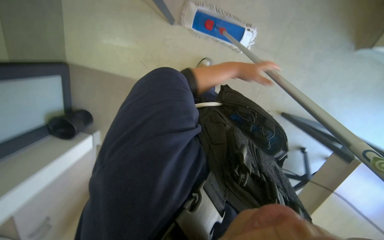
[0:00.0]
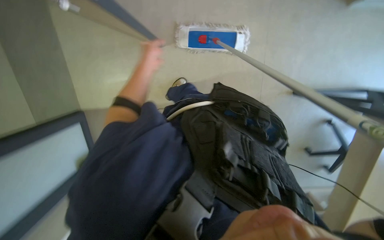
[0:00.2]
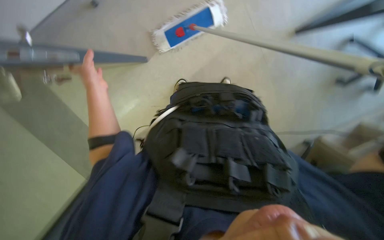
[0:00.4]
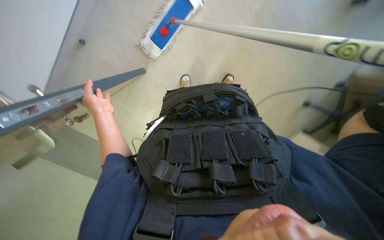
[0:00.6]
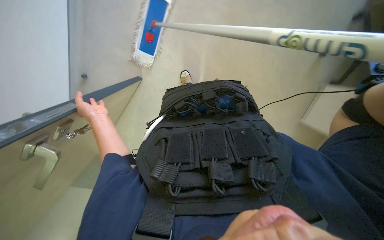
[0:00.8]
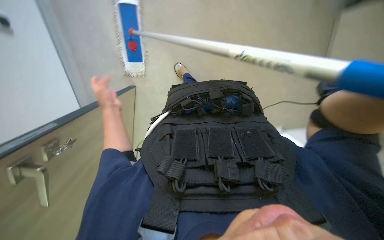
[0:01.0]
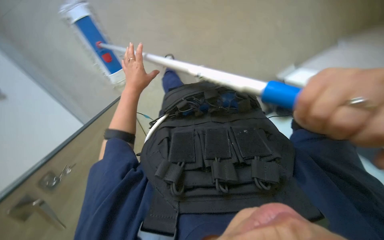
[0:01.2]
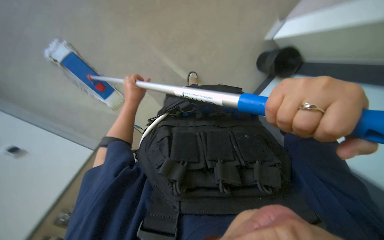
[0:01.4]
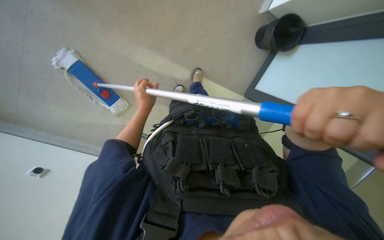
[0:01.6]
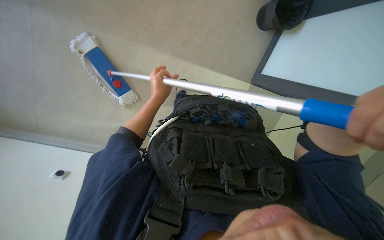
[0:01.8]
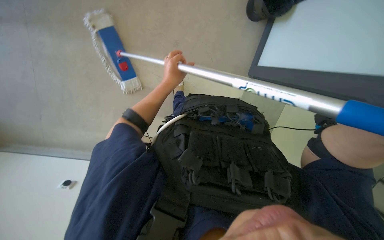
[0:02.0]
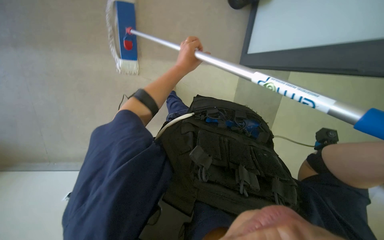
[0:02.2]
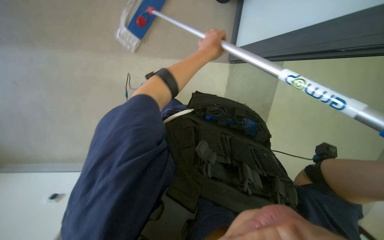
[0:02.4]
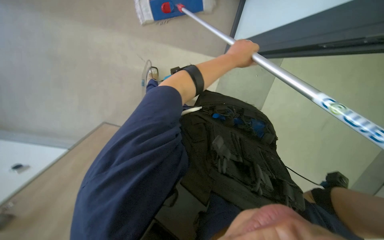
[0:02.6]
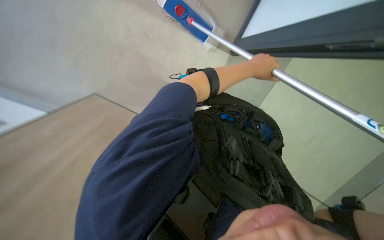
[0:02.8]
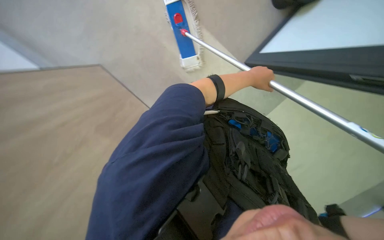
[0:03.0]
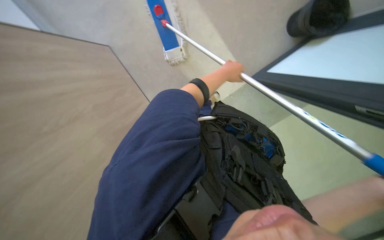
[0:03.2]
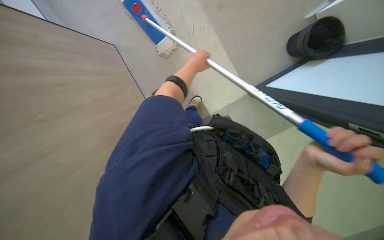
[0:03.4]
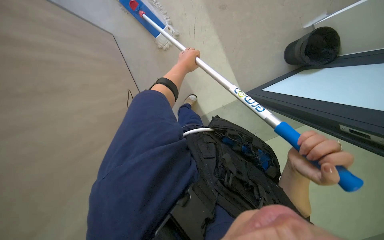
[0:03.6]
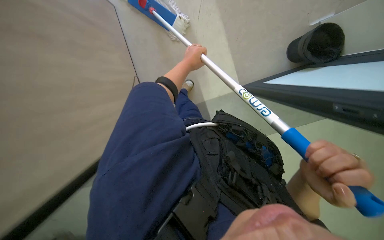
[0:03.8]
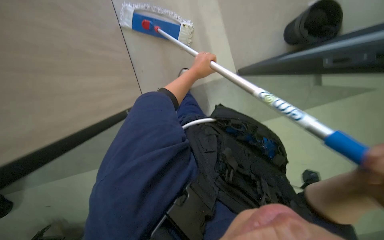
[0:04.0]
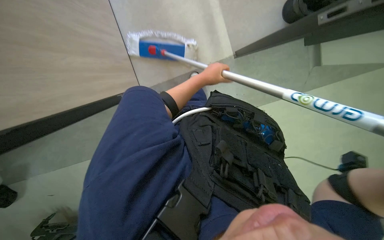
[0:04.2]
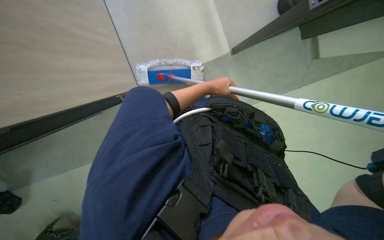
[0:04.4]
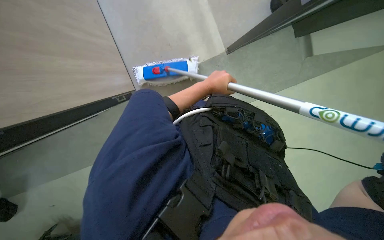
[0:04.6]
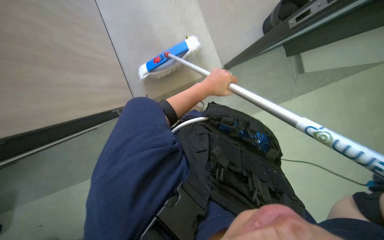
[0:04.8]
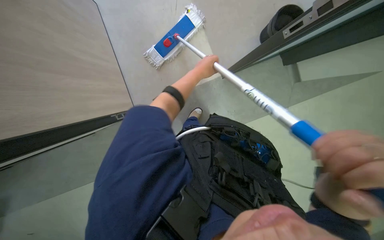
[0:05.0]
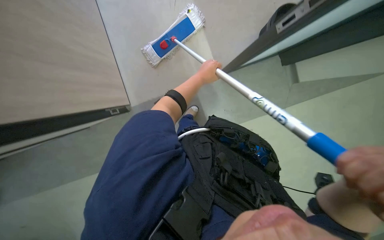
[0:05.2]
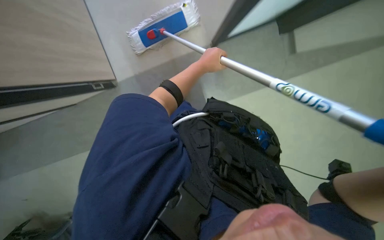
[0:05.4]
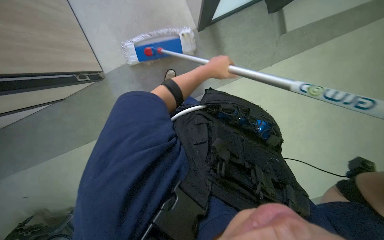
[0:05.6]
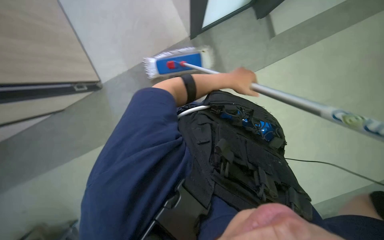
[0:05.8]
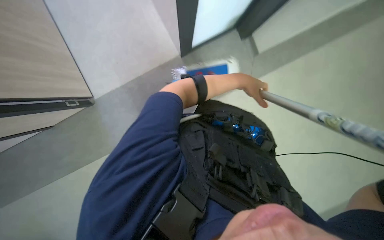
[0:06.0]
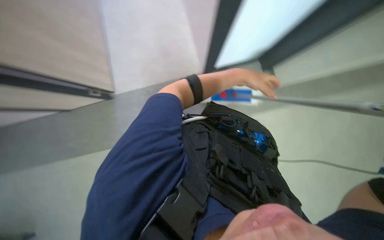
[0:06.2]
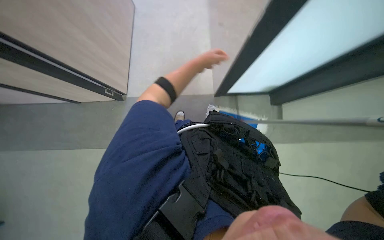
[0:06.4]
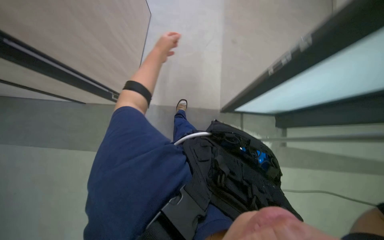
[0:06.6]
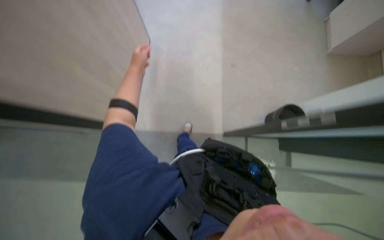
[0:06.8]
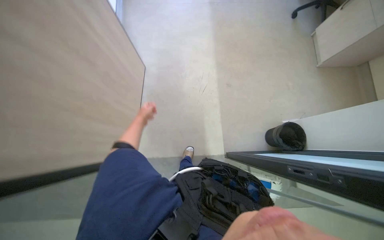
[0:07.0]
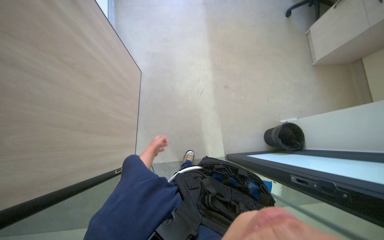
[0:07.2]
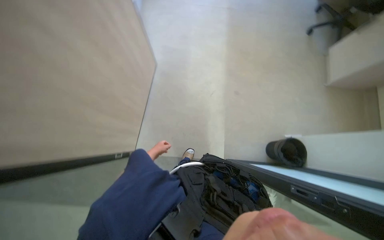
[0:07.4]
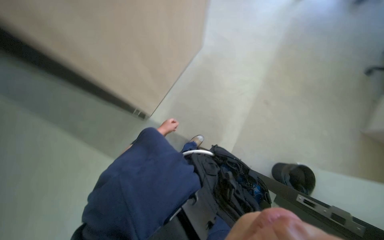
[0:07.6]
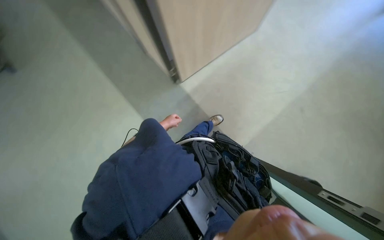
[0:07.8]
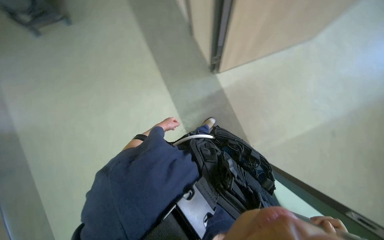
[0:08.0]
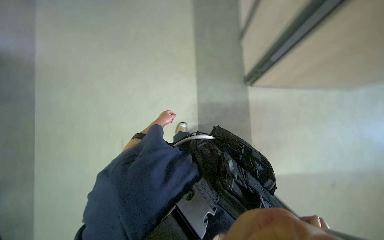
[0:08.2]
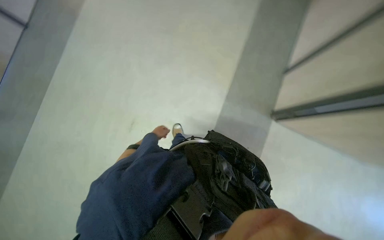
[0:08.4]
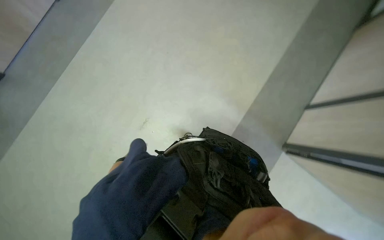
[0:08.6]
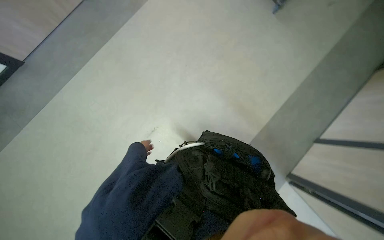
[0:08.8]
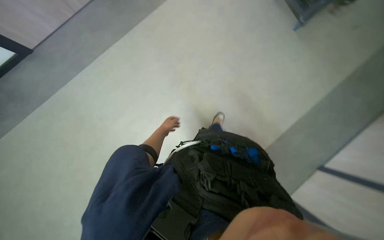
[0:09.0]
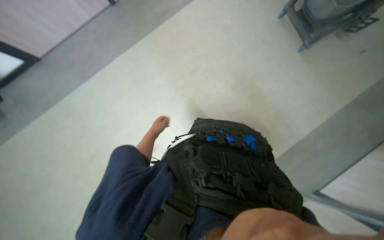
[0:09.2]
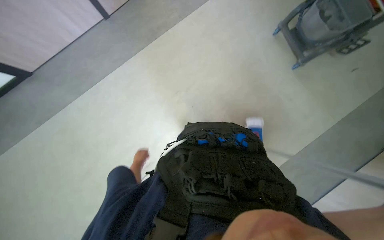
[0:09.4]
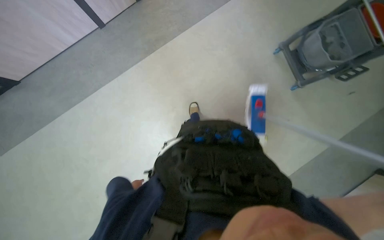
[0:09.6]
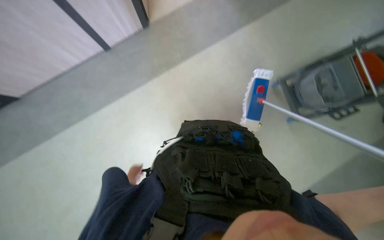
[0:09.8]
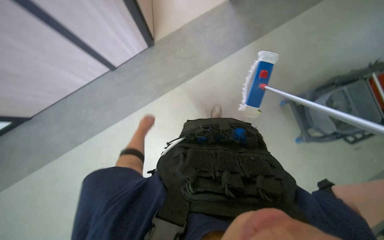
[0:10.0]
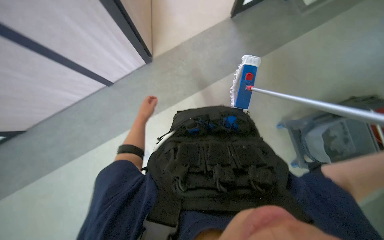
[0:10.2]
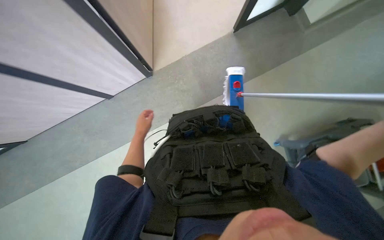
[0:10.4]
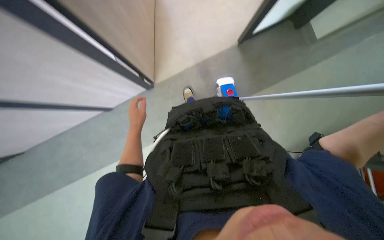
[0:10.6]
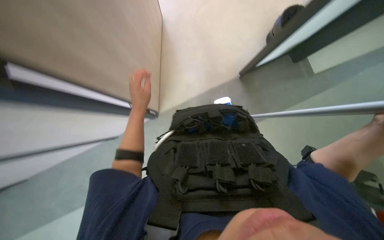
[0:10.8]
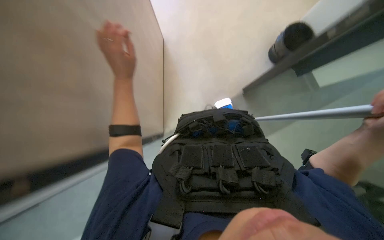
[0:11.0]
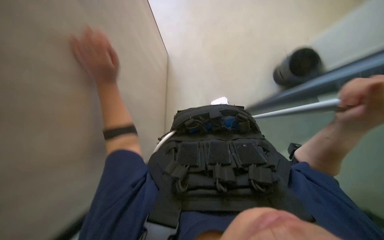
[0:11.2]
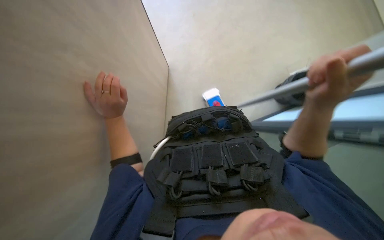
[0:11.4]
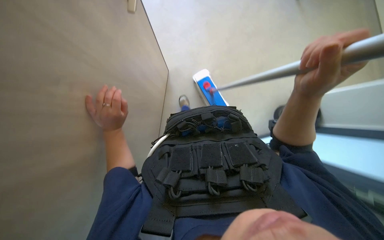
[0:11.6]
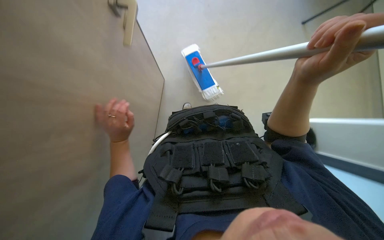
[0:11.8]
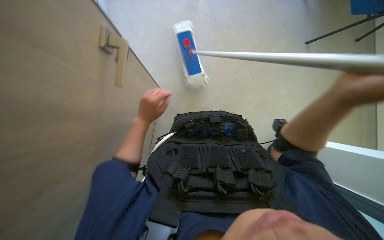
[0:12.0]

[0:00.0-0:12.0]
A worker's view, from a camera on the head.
Job: mopping floor.
The whole recording: Mopping office floor. The worker mops the office floor using a mop and bucket. The worker mops the office floor, periodically wringing and adjusting the mop.
0:00.0 to 0:01.6: The camera sweeps to the left, by about 15 degrees. The scene turns roughly 45 degrees counterclockwise in the picture.
0:01.6 to 0:03.0: Everything in view rotates roughly 35 degrees clockwise.
0:03.0 to 0:04.4: The camera is aimed about 15 degrees further to the right. The left hand is displaced down the picture and to the left by roughly 15 cm.
0:04.4 to 0:06.0: The left hand travels to the right by approximately 20 cm.
0:06.0 to 0:07.6: The view tips upward by about 25 degrees. The left hand moves up and down the picture over approximately 40 cm, changing direction 2 times.
0:09.0 to 0:10.4: The head travels roughly 70 cm. The view tilts roughly 15 degrees upward.

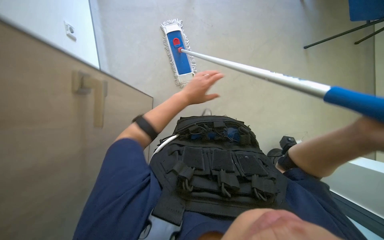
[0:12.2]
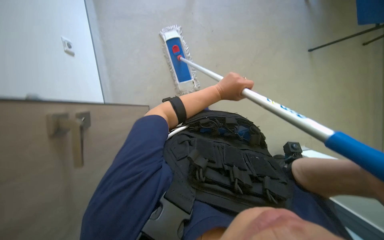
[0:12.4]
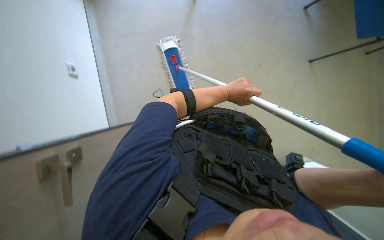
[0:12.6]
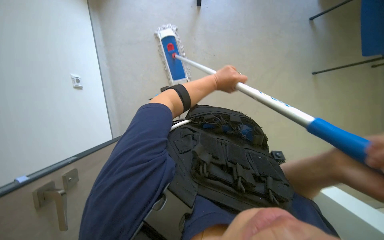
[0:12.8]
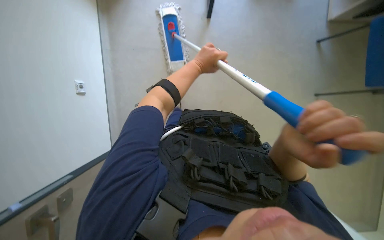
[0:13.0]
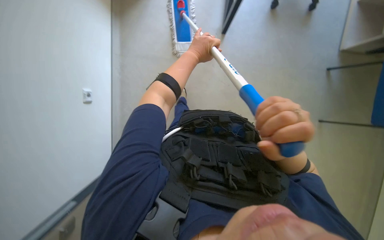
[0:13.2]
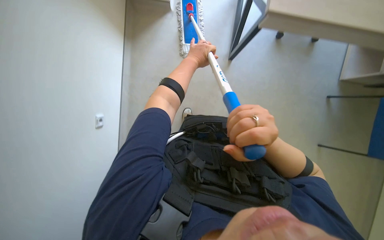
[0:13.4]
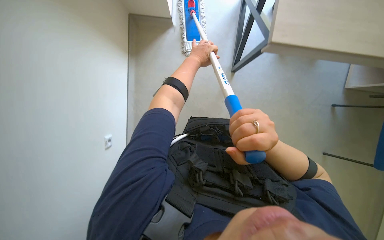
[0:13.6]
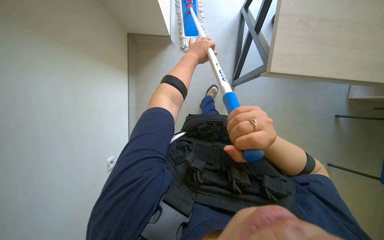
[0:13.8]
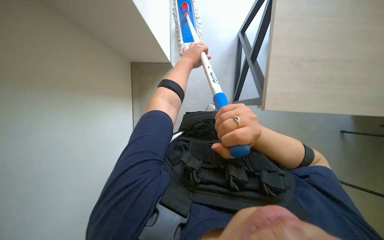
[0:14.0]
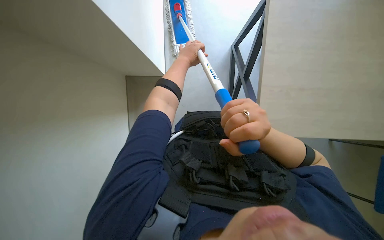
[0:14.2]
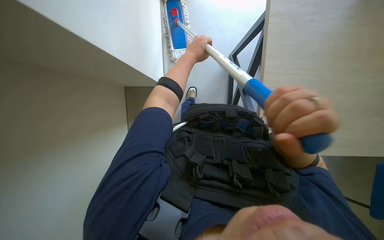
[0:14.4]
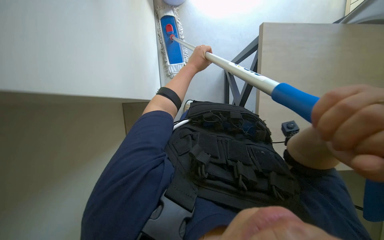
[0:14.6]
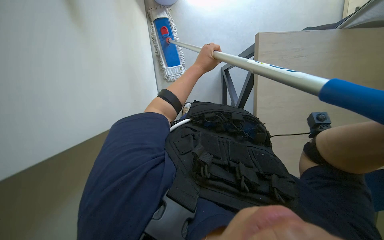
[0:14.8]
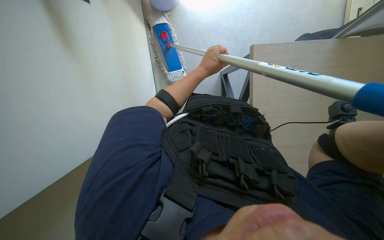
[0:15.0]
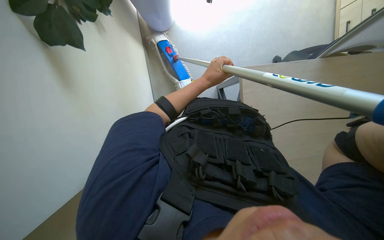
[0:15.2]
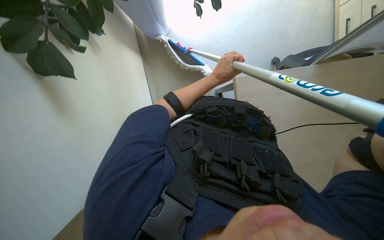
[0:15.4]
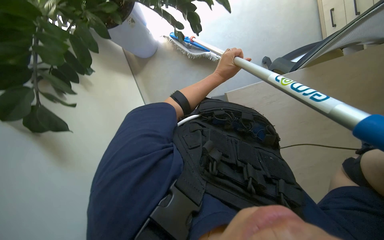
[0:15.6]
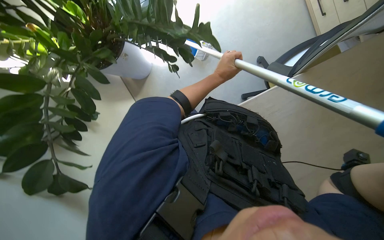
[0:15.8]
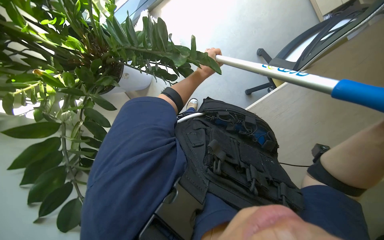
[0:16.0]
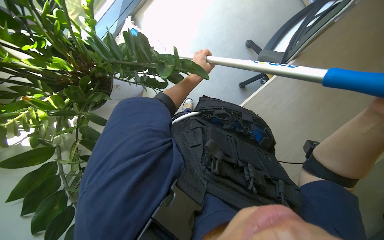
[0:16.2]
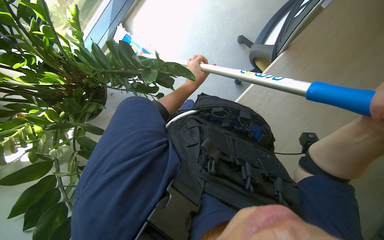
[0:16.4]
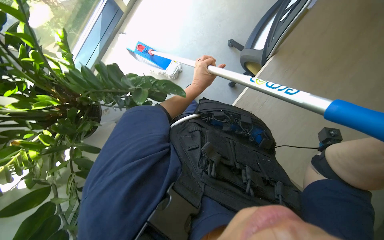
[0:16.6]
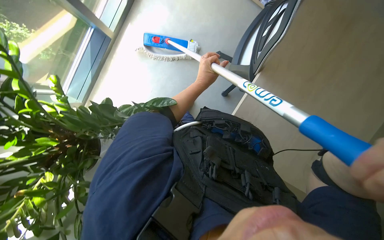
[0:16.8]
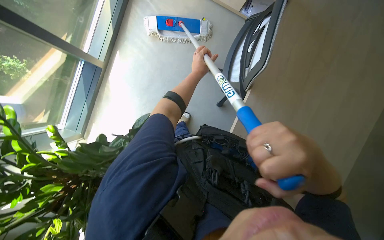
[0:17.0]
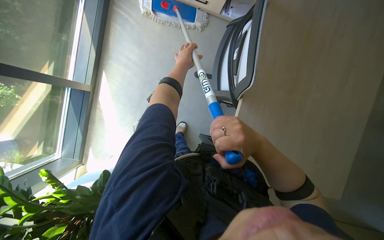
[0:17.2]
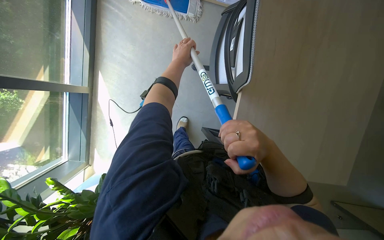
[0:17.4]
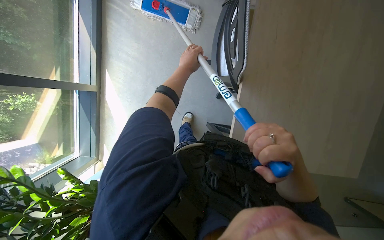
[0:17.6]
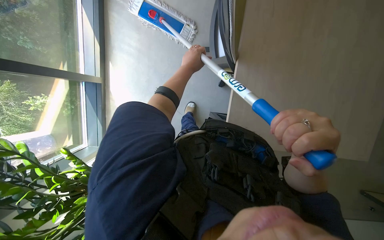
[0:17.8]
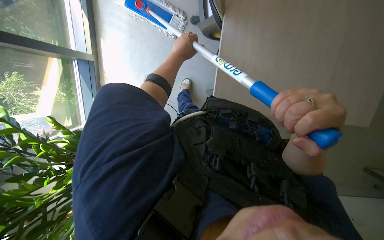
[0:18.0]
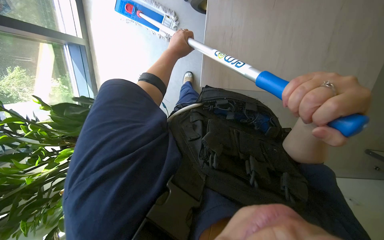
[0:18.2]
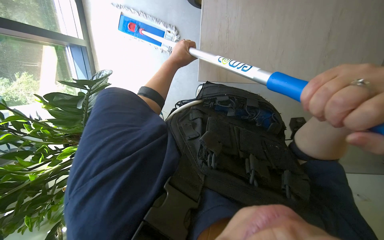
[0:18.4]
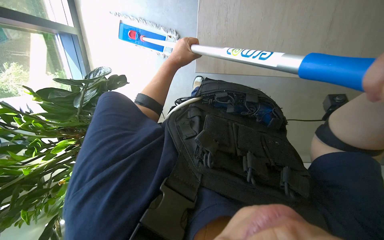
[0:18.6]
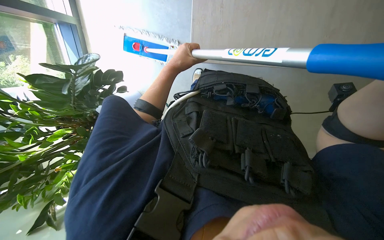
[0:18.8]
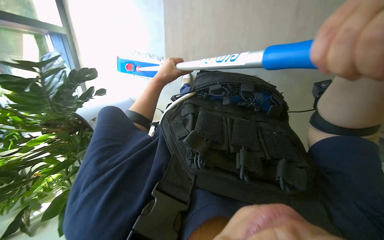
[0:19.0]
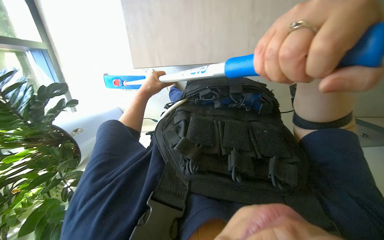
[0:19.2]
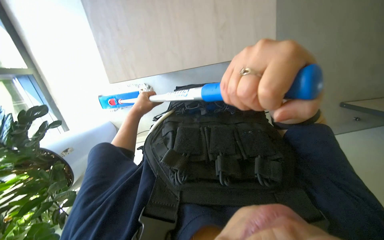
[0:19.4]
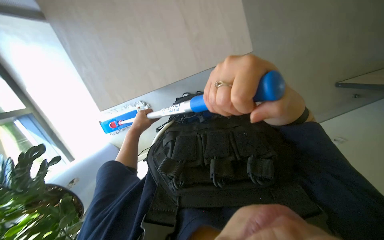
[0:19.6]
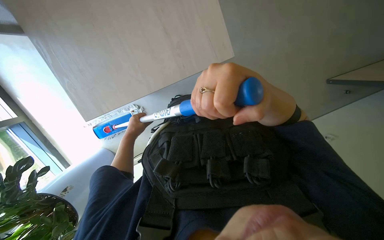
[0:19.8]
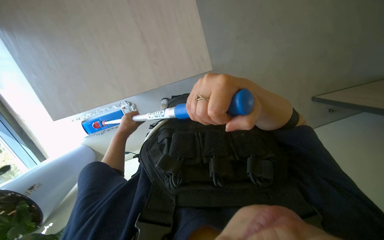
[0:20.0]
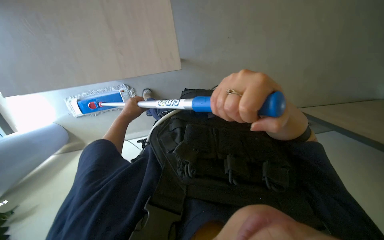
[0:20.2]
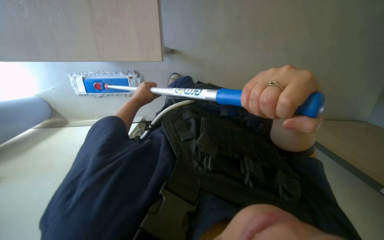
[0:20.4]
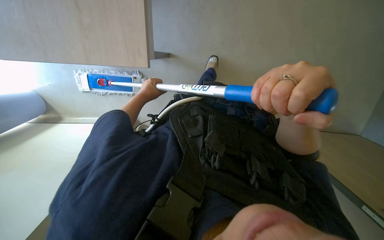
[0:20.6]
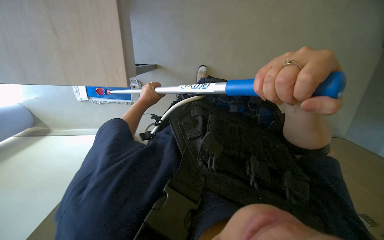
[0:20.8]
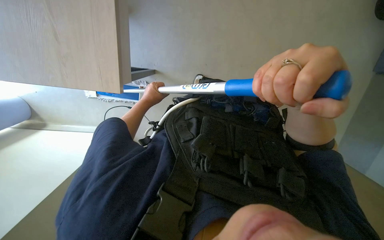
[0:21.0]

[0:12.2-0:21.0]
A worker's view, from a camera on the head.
Job: mopping floor.
The whole recording: Mopping office floor. The worker mops the office floor using a mop and bucket. The worker mops the office floor, periodically wringing and adjusting the mop.
0:12.2 to 0:13.6: The left hand moves up the picture, approximately 25 cm, and reaches some 15 cm to the right, then returns.
0:13.6 to 0:15.2: The view tips upward by approximately 20 degrees.
0:16.6 to 0:18.0: Everything in view rotates approximately 35 degrees counterclockwise.
0:18.0 to 0:19.6: The camera pitches upward, by some 15 degrees.
